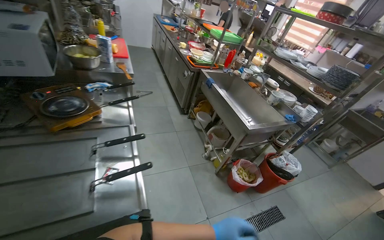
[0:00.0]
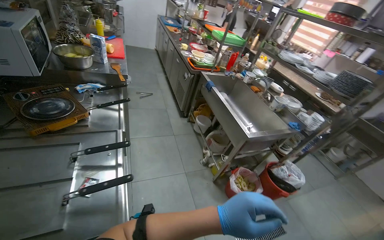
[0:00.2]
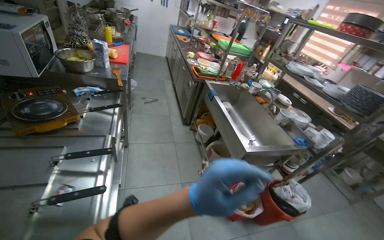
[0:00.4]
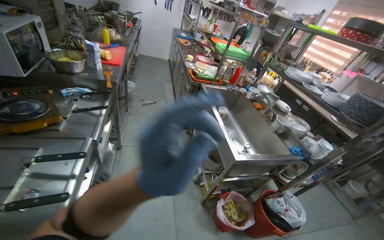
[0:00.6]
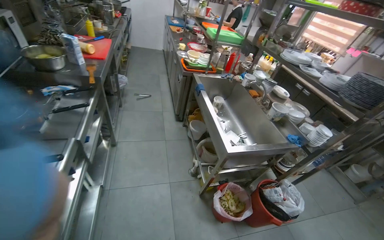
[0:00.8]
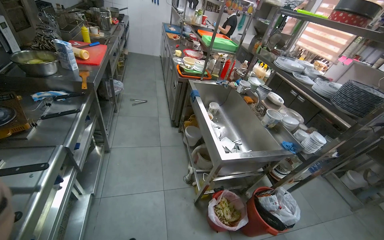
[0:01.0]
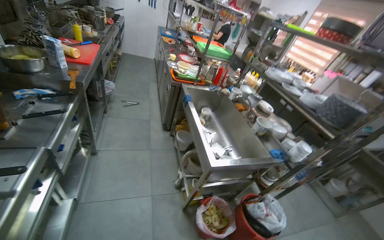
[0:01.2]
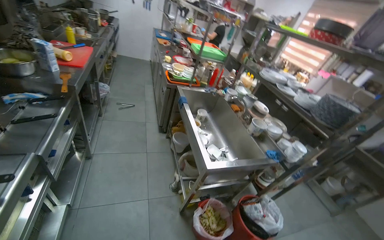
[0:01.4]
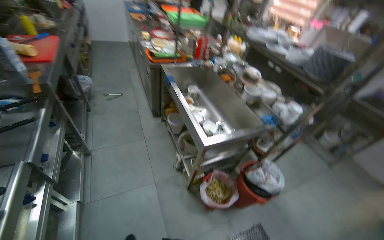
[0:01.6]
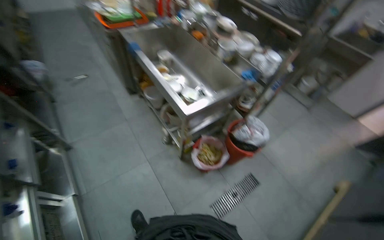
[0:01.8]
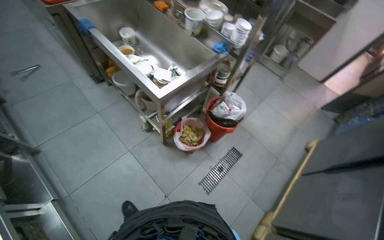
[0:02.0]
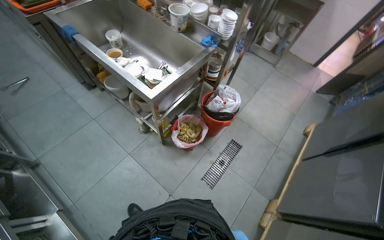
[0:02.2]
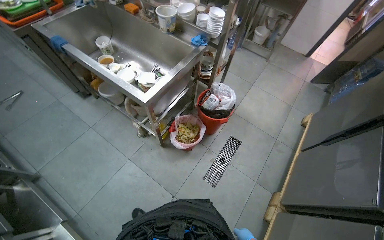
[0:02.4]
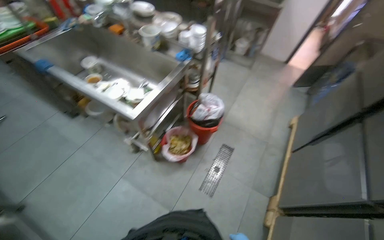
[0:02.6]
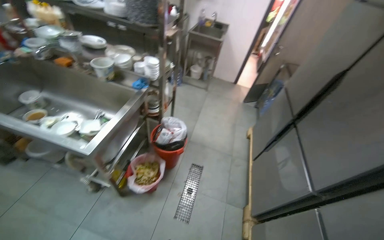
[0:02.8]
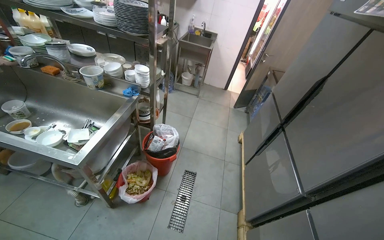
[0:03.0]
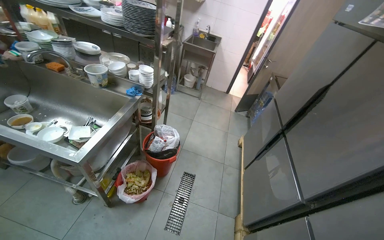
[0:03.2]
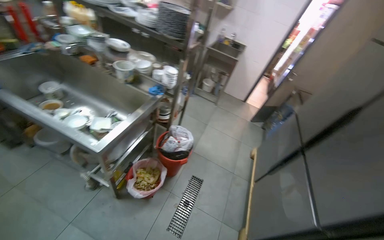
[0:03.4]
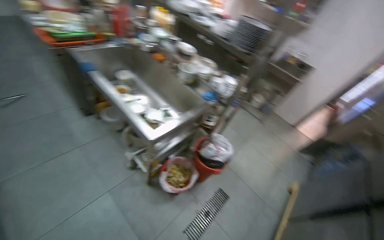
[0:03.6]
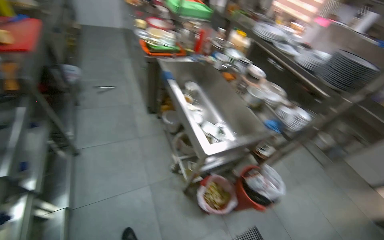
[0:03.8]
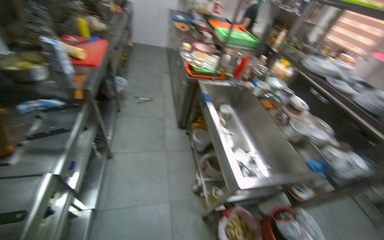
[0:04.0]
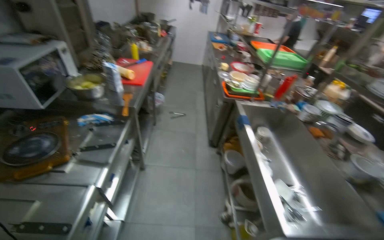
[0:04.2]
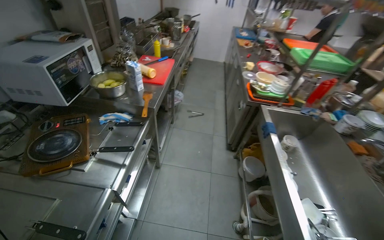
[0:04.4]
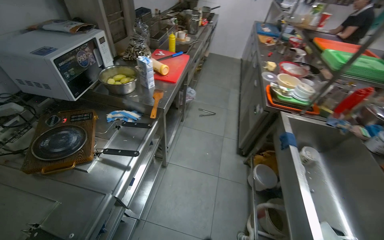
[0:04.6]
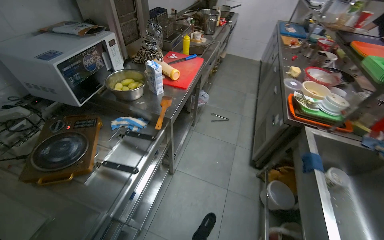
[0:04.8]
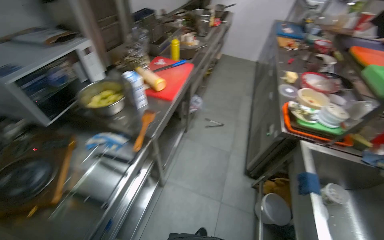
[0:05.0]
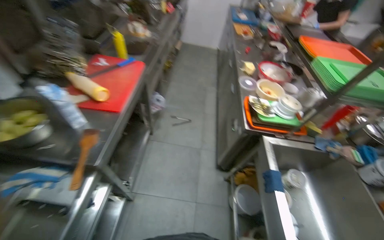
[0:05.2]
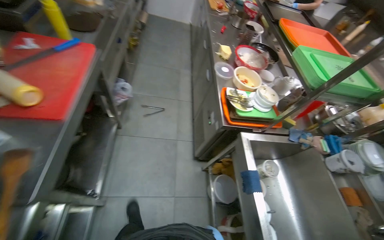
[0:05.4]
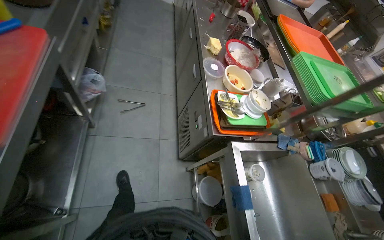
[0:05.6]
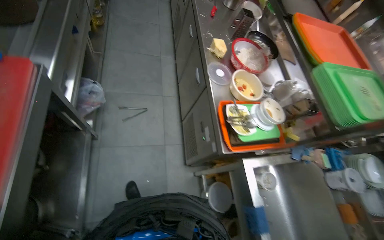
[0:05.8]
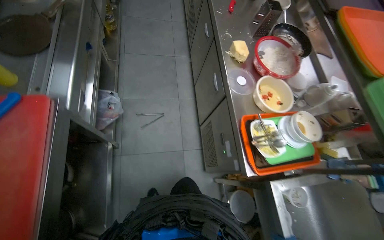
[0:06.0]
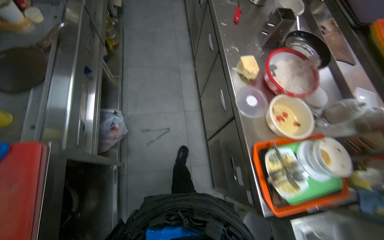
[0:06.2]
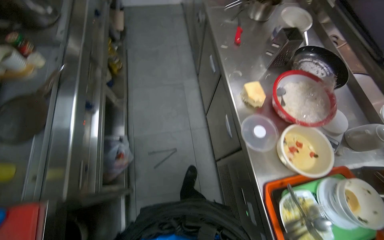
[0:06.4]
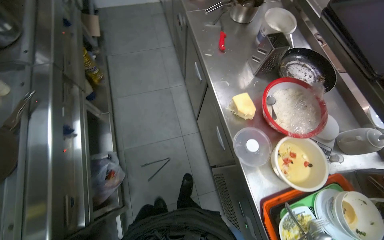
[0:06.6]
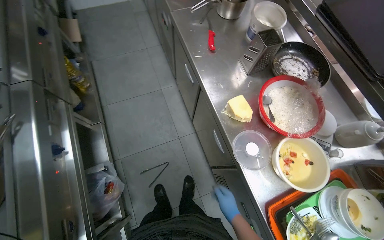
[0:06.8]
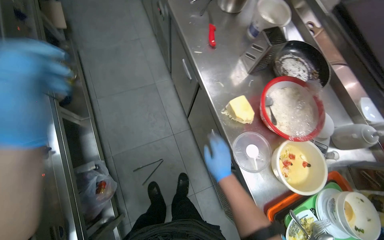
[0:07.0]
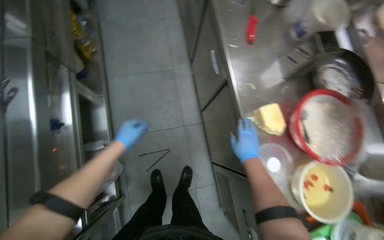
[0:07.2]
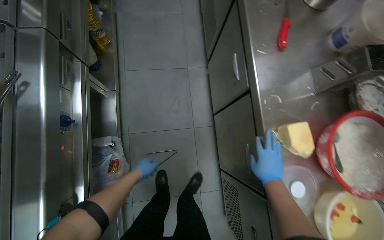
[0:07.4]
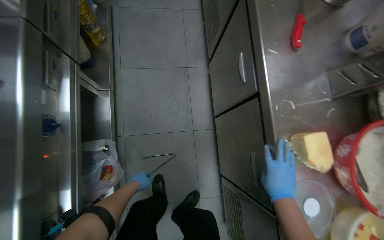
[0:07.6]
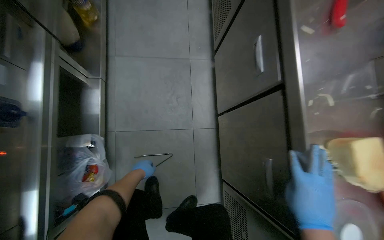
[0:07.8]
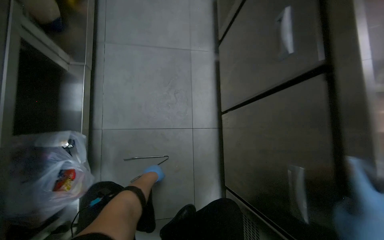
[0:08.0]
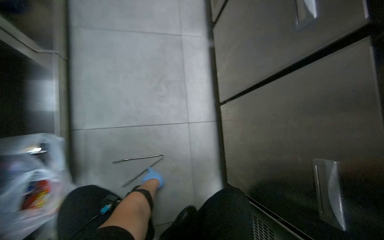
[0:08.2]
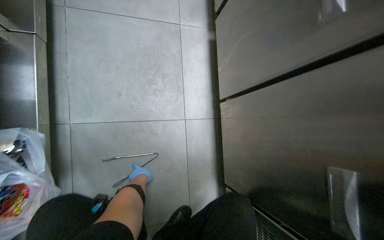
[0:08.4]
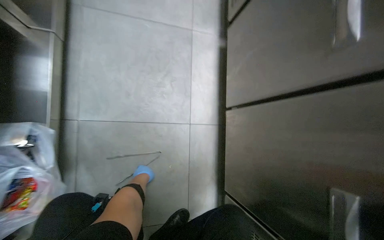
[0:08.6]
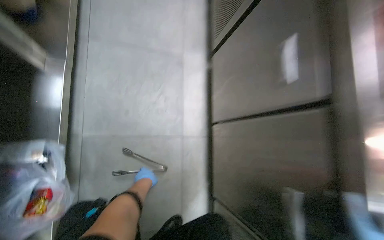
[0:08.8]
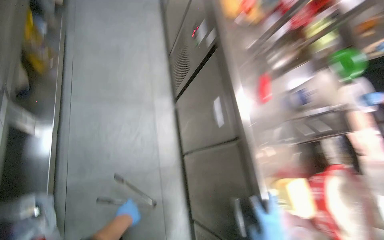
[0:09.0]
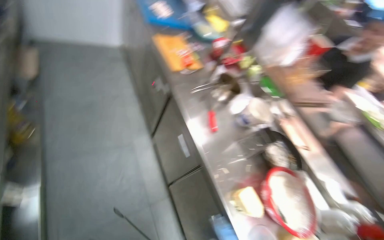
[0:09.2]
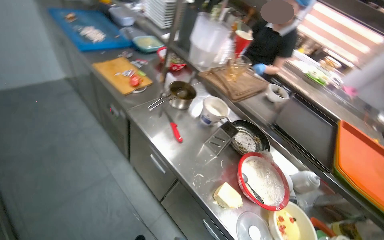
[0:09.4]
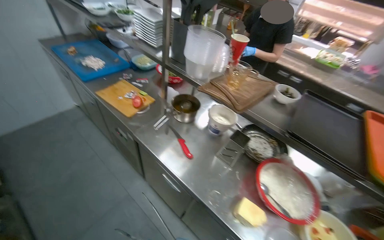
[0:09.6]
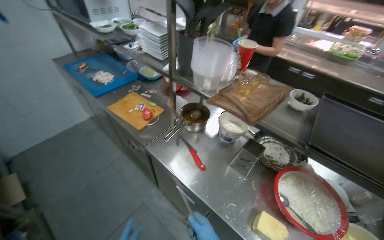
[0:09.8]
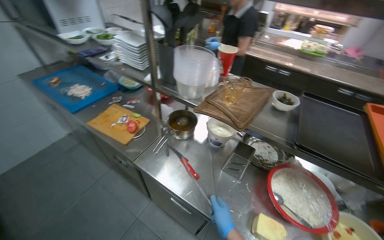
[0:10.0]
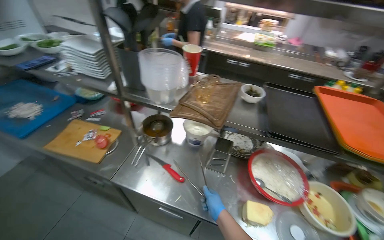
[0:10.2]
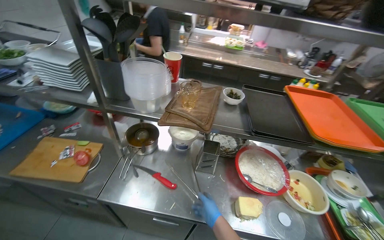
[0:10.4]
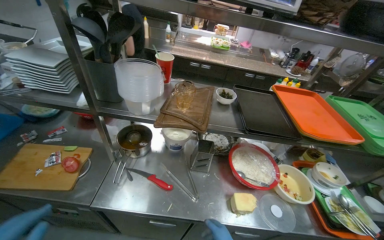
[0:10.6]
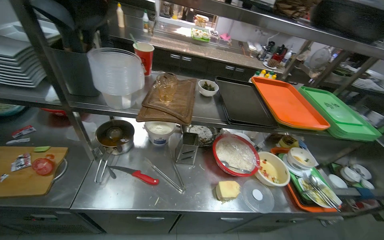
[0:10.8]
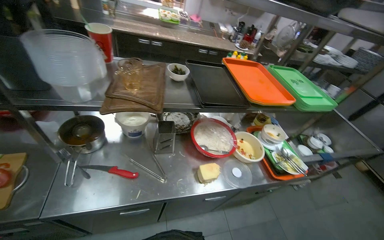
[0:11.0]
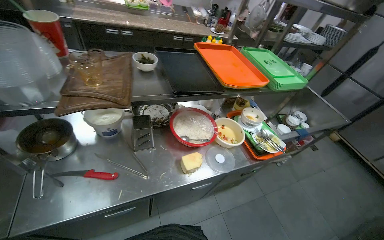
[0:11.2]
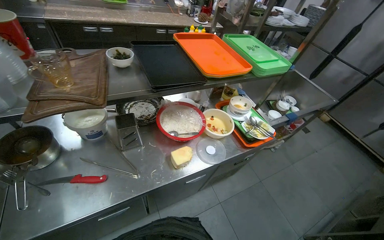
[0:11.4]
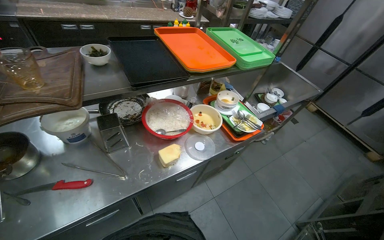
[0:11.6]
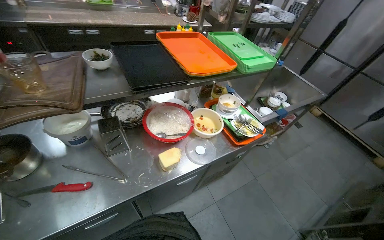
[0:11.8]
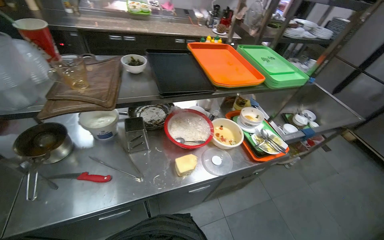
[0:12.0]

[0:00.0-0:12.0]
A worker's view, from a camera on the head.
Job: preparing food.
The whole recording: Placing product into refrigerator. The worker places the product into the refrigerator.
0:00.0 to 0:01.6: The camera is carried some 60 cm.
0:01.6 to 0:03.0: The head rotates approximately 55 degrees to the right.
0:03.0 to 0:04.4: The camera travels roughly 60 cm. The wearer looks roughly 80 degrees further to the left. The wearer looks some 20 degrees further upward.
0:04.4 to 0:06.0: The head travels approximately 1.5 m. The wearer looks approximately 30 degrees further downward.
0:06.0 to 0:07.6: The camera is carried some 80 cm.
0:07.6 to 0:09.0: The view pans to the right by approximately 15 degrees.
0:09.0 to 0:10.4: The head travels approximately 50 cm. The head turns to the right by some 70 degrees.

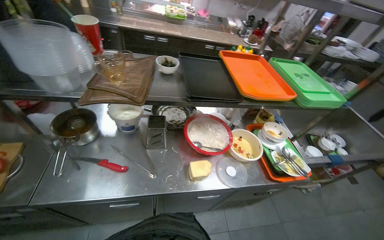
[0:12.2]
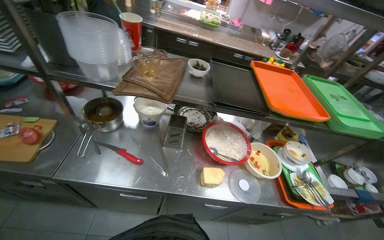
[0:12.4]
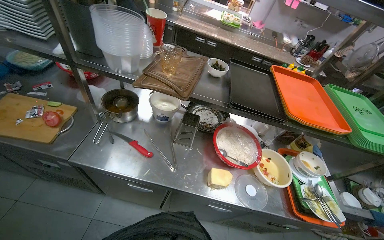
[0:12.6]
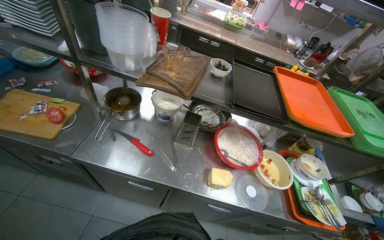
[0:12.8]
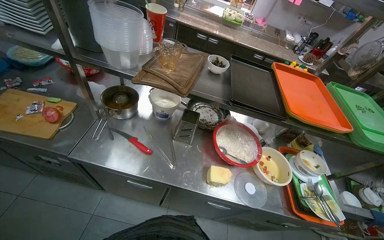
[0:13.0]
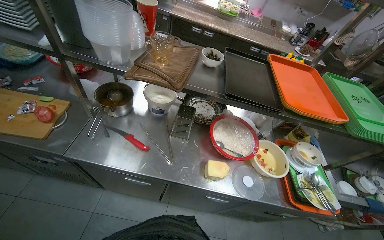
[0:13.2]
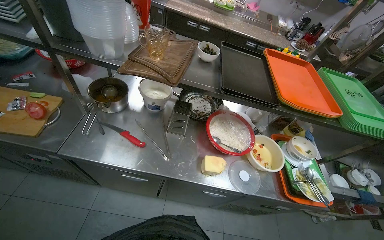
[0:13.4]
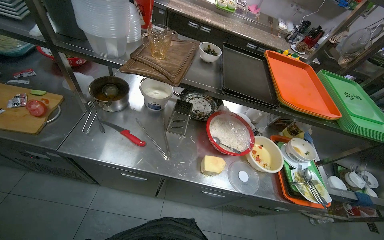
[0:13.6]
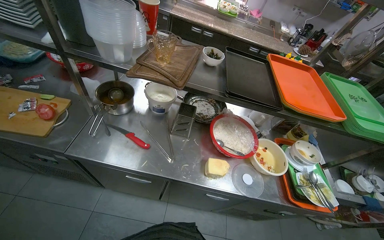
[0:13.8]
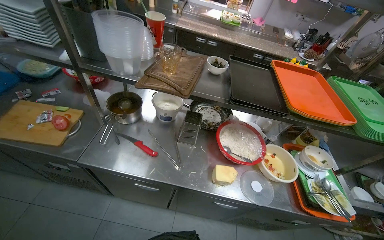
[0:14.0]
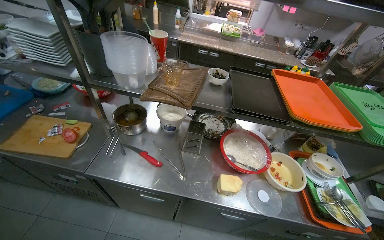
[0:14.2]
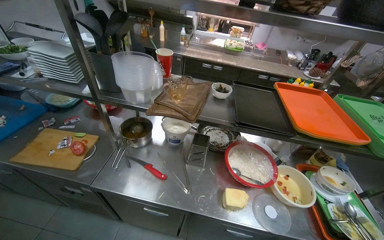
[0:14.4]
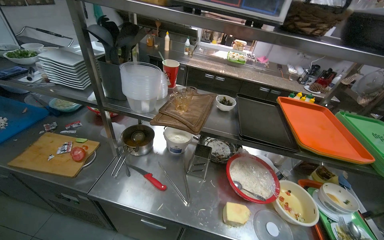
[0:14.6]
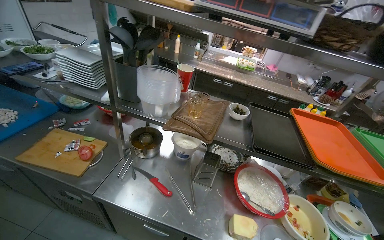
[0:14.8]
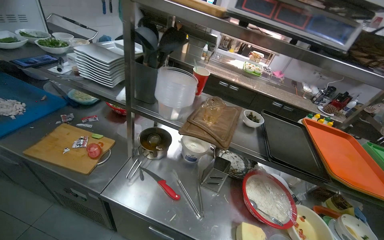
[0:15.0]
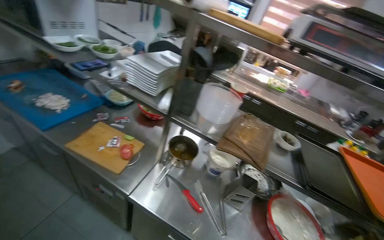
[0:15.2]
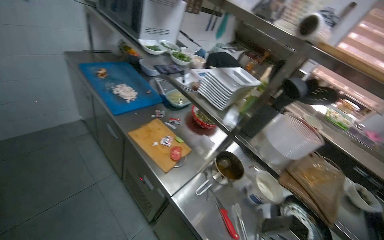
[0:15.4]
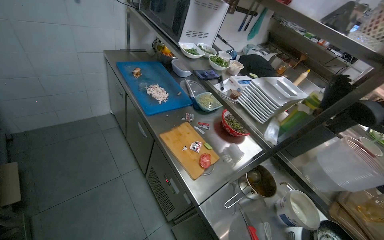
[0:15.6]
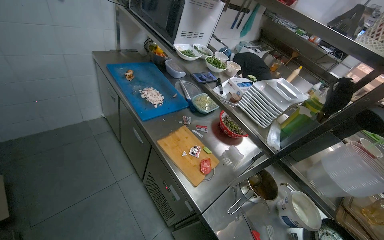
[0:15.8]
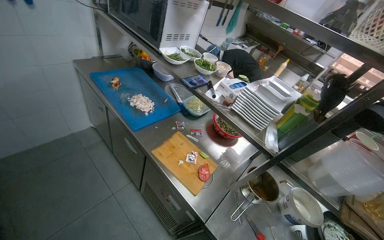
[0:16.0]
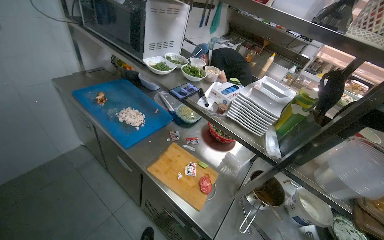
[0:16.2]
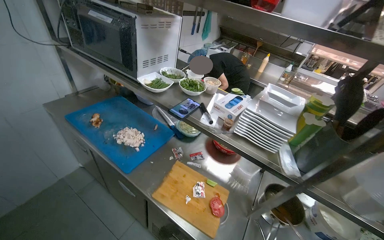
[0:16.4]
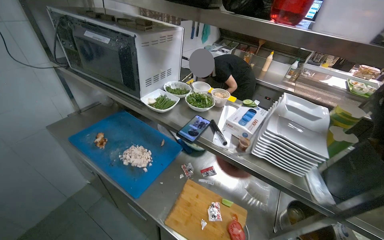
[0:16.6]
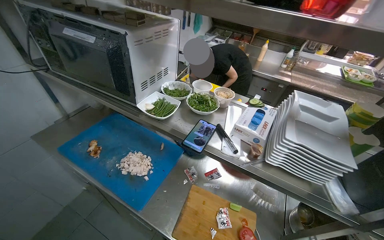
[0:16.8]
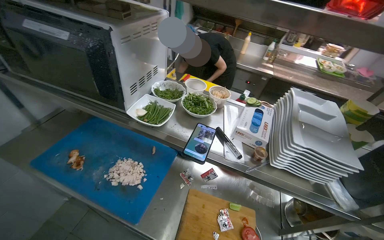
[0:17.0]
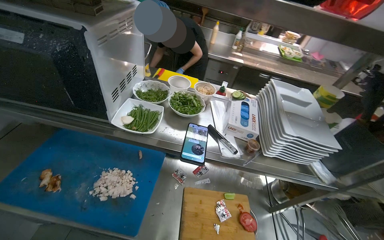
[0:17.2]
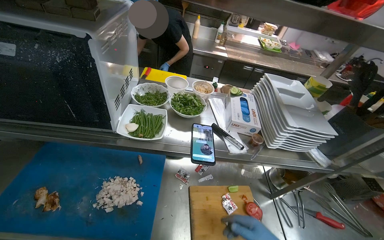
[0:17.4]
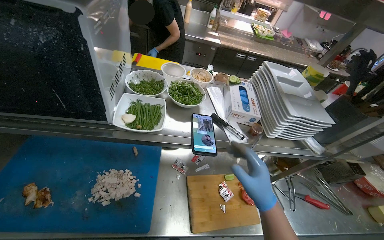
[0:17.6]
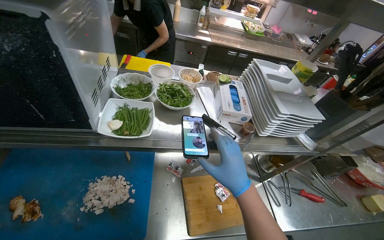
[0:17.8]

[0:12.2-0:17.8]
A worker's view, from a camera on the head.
Job: preparing food.
The whole recording: Placing product into refrigerator. The worker places the product into the refrigerator.
0:13.6 to 0:15.0: The view tilts some 15 degrees upward.
0:15.0 to 0:16.4: The wearer moves roughly 60 cm.
0:16.4 to 0:17.8: The camera travels roughly 40 cm. The head turns to the right by about 40 degrees. The wearer looks roughly 15 degrees further downward.

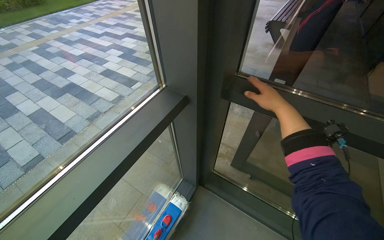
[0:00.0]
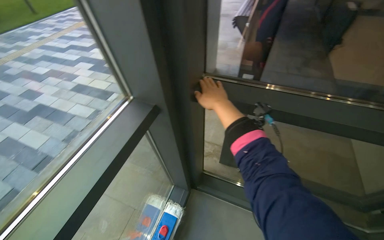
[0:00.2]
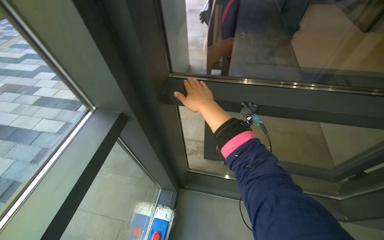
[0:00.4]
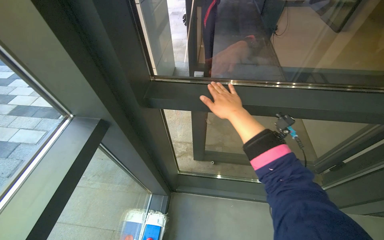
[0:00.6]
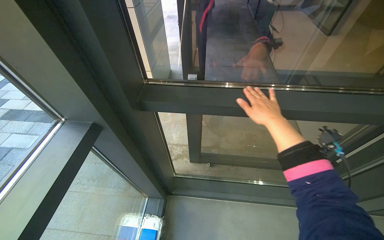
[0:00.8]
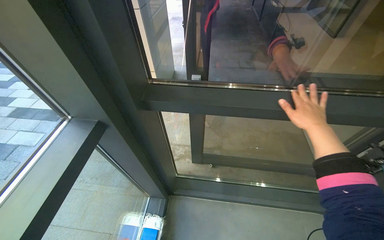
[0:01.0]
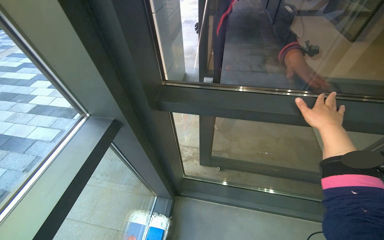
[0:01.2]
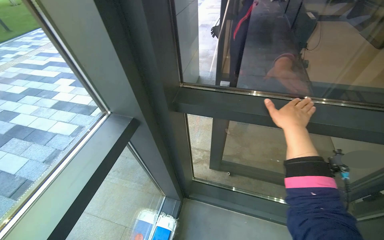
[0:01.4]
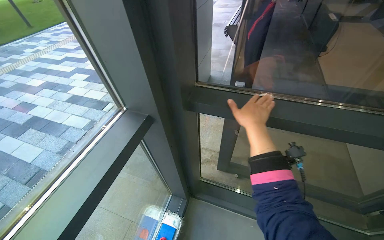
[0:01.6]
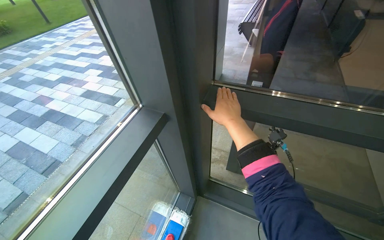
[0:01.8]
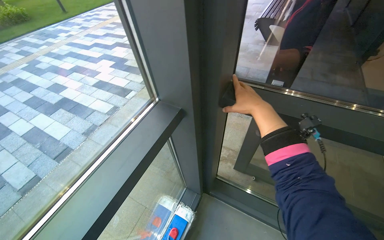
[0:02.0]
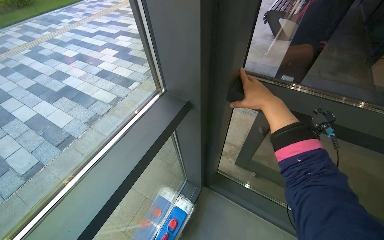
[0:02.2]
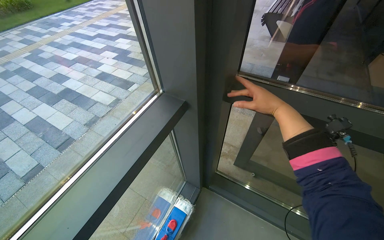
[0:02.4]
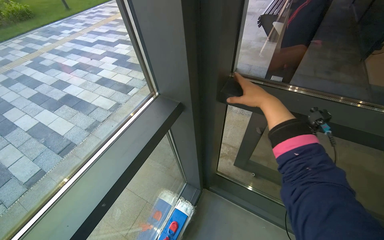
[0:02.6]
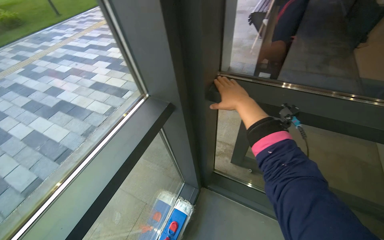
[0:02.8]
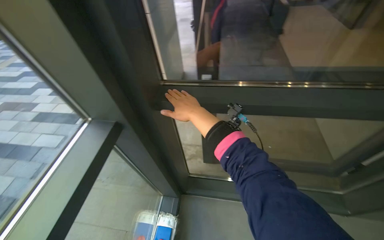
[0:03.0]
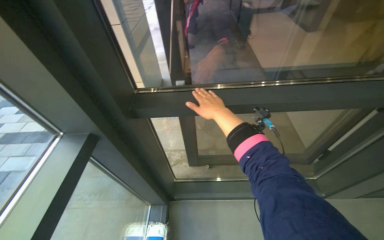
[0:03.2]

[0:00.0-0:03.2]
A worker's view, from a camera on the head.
Job: cleaning windows.
The whole recording: Cleaning glass doors and frames. The worker cleans the glass doors and their frames using a mop tool and hands.
0:01.6 to 0:03.2: The head rotates roughly 20 degrees to the right.
